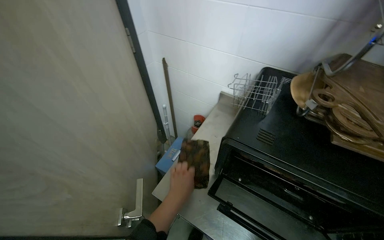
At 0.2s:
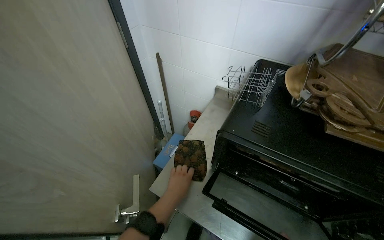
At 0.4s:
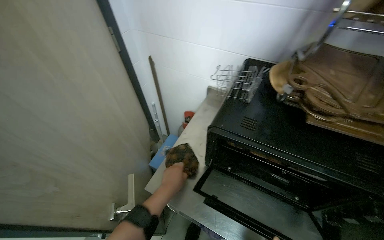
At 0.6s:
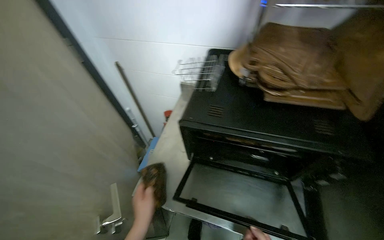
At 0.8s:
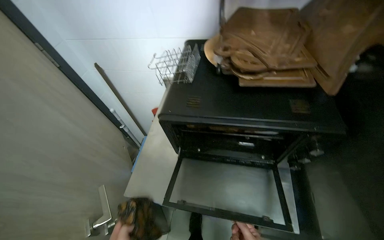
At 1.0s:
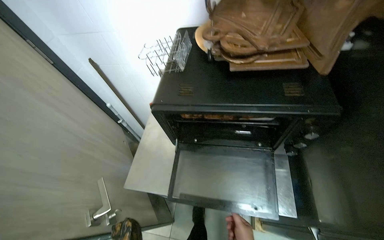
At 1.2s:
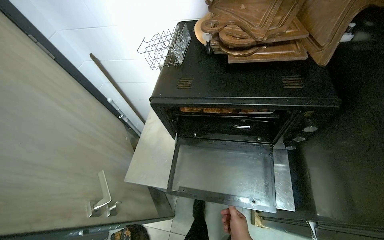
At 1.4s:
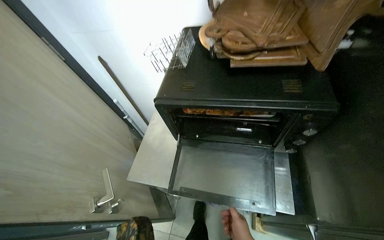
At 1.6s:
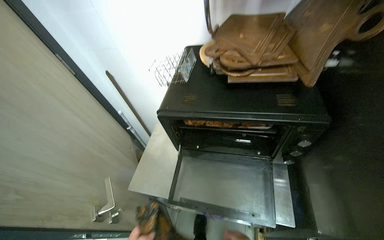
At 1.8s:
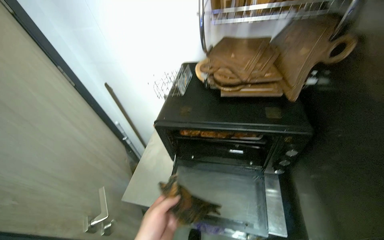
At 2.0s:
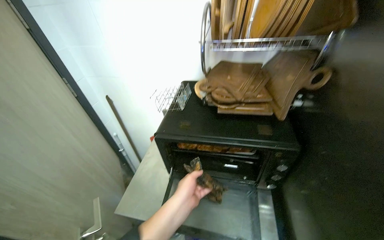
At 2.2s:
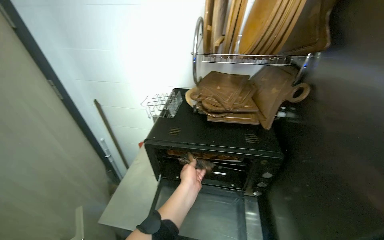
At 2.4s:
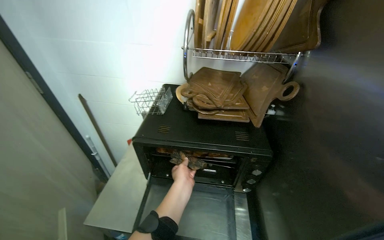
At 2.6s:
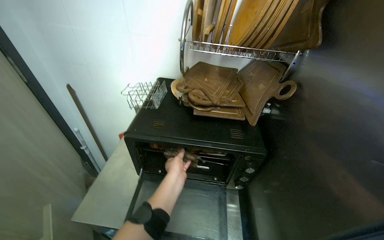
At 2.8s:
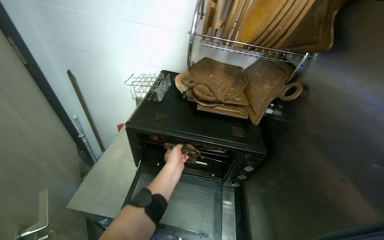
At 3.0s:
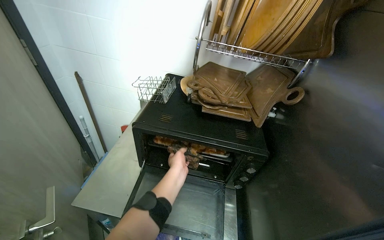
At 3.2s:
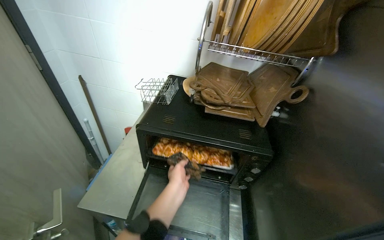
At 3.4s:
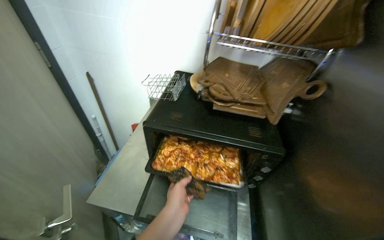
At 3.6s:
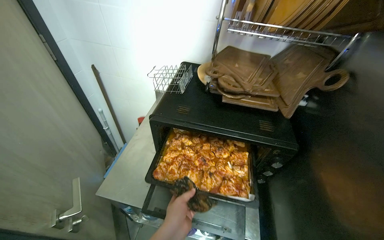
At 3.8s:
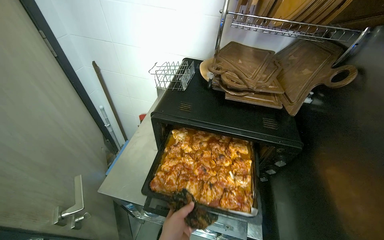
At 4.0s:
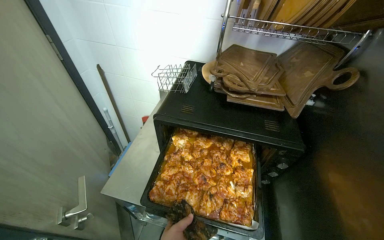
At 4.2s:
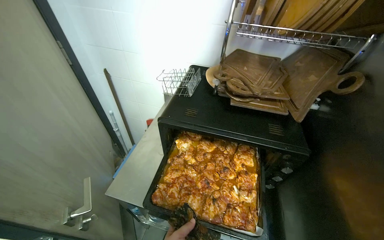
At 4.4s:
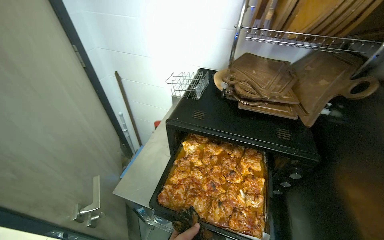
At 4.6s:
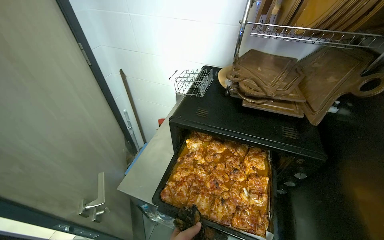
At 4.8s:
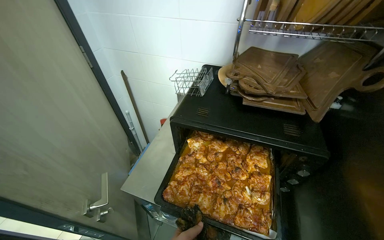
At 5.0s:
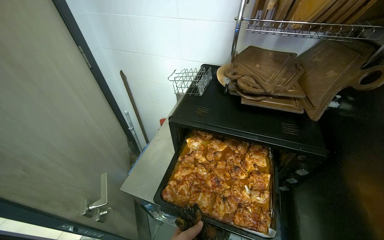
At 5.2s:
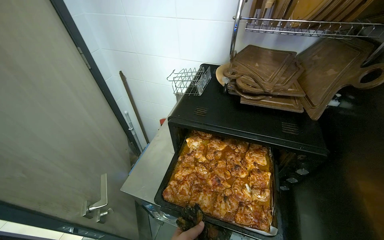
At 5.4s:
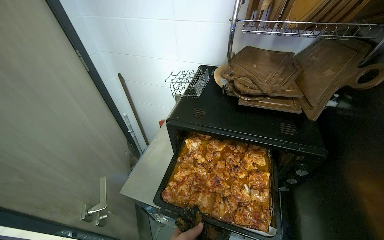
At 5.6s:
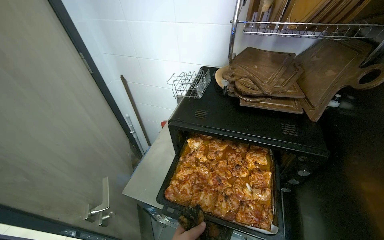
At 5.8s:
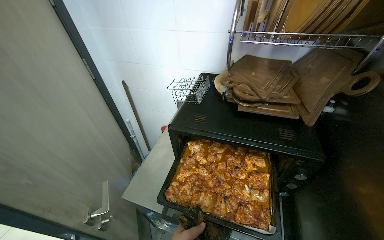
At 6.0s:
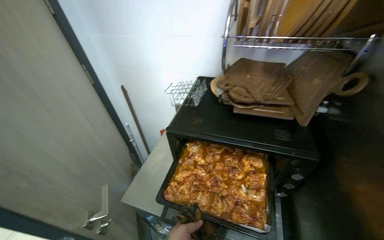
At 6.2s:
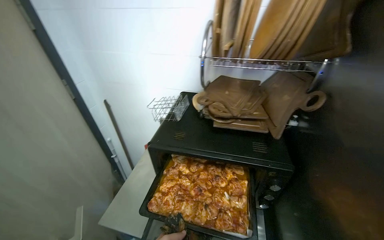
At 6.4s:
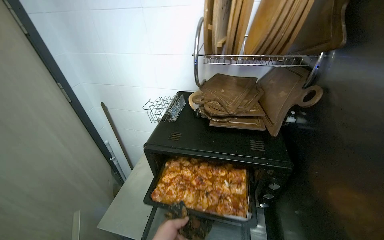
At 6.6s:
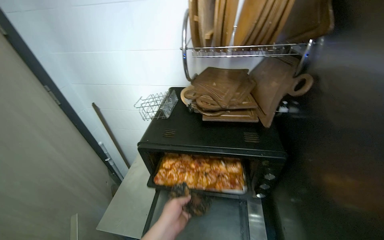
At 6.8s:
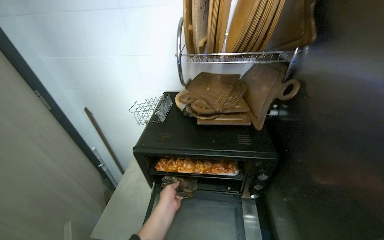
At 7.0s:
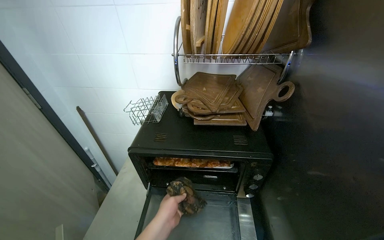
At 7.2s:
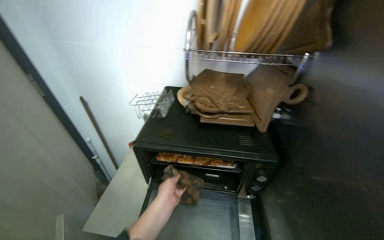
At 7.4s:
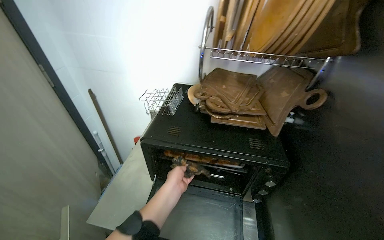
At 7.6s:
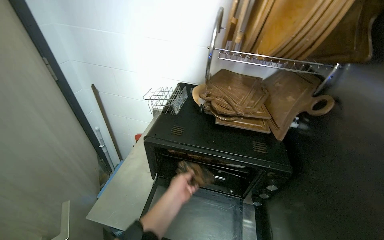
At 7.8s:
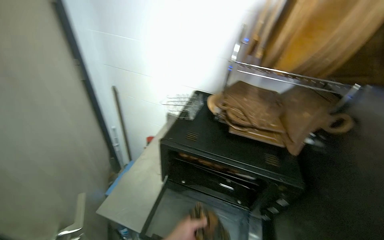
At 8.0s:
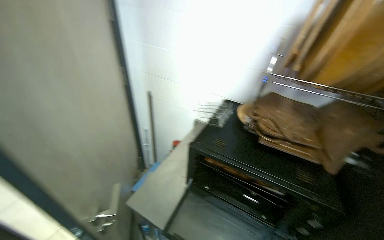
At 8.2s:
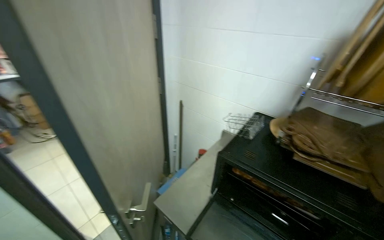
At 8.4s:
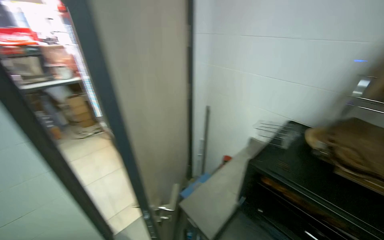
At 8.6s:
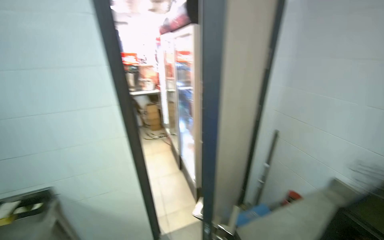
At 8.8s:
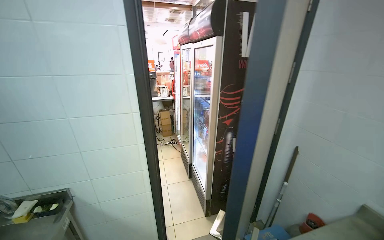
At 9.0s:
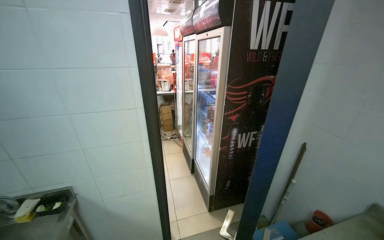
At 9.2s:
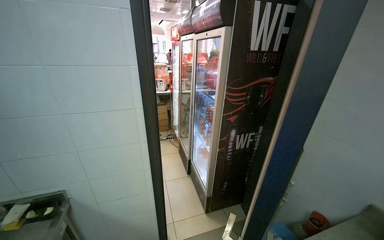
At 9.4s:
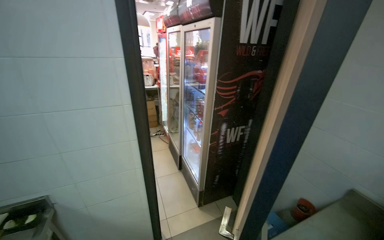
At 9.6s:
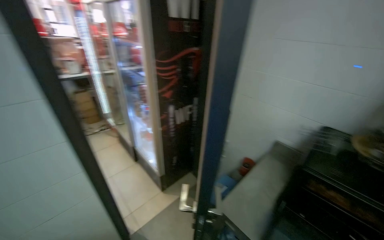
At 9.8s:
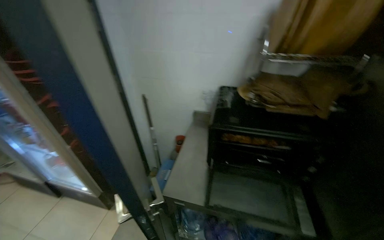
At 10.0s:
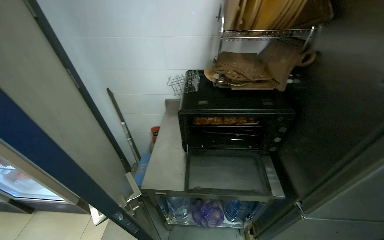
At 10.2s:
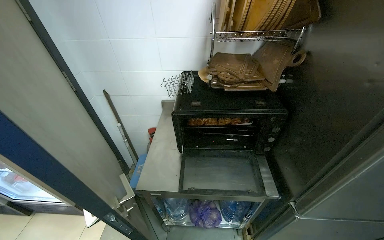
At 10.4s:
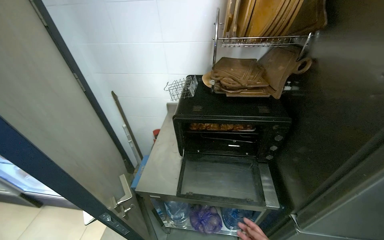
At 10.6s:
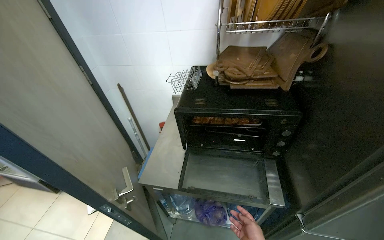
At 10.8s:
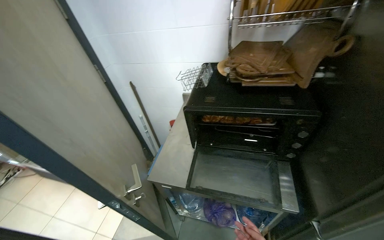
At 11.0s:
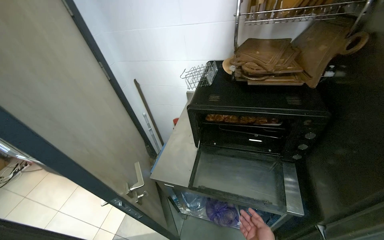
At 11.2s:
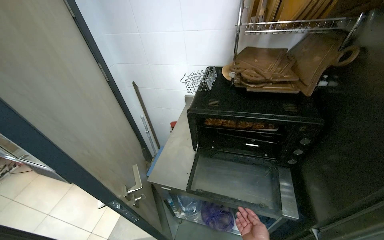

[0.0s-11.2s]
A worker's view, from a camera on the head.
Job: cooking food.
The whole recording: Checking and adjusting food in oven. The worker opens the oven, pulls out a tray of food, checks it, and places it back inside.
8.0s to 9.6s: The view swings roughly 15 degrees to the left.
9.6s to 11.2s: The head turns to the right by some 30 degrees.

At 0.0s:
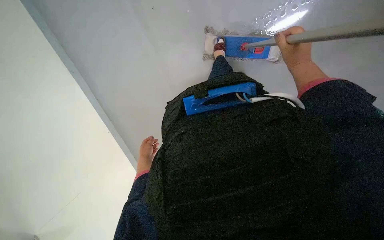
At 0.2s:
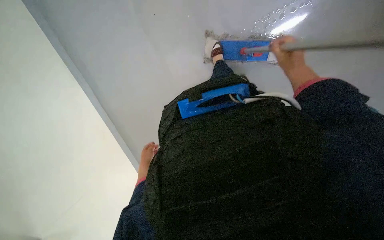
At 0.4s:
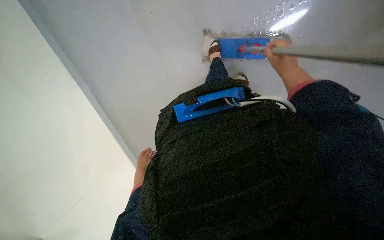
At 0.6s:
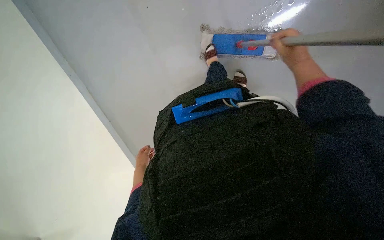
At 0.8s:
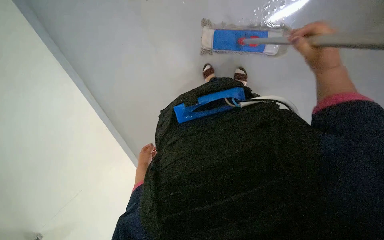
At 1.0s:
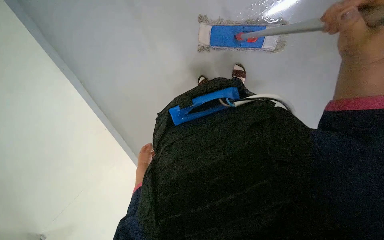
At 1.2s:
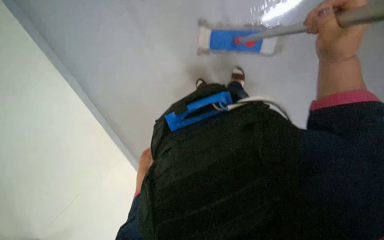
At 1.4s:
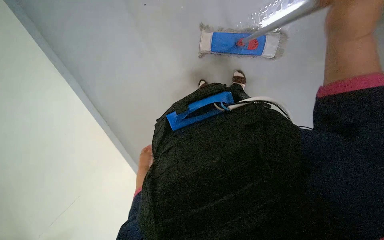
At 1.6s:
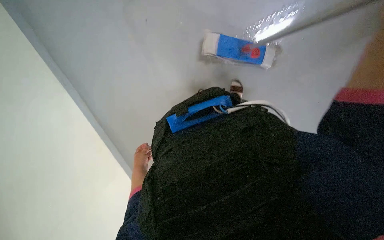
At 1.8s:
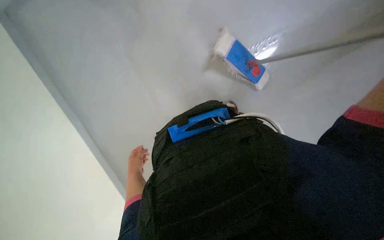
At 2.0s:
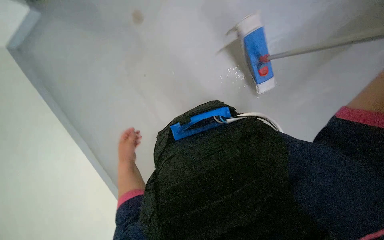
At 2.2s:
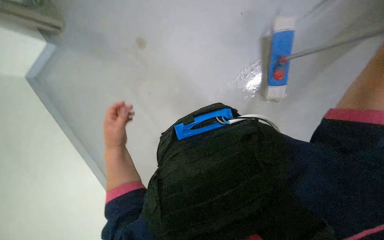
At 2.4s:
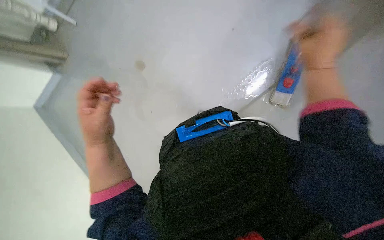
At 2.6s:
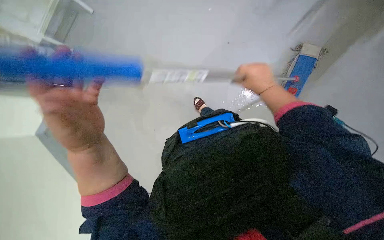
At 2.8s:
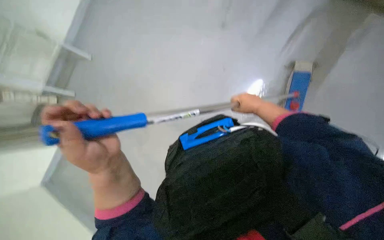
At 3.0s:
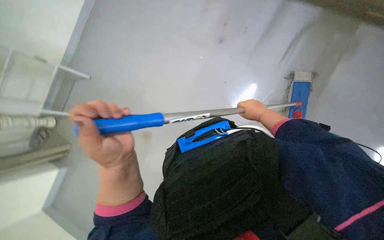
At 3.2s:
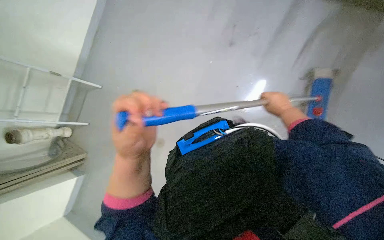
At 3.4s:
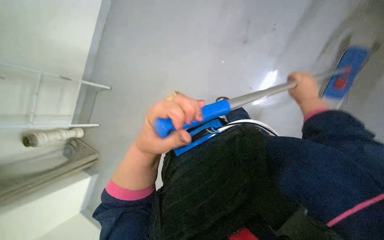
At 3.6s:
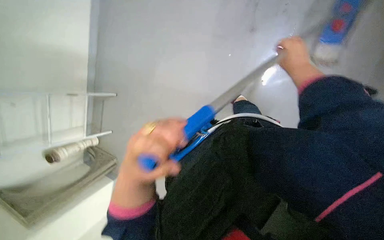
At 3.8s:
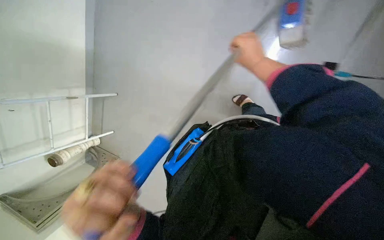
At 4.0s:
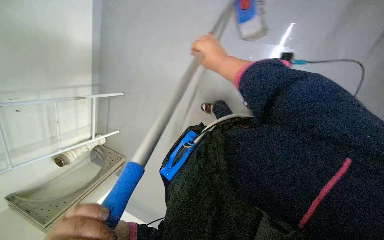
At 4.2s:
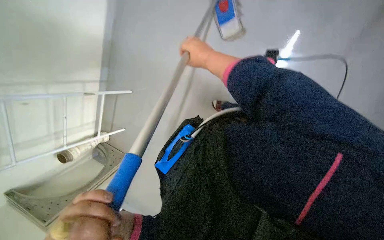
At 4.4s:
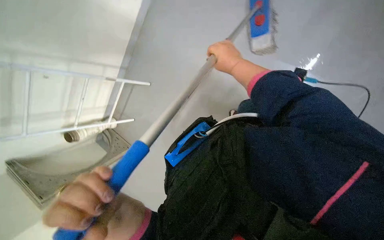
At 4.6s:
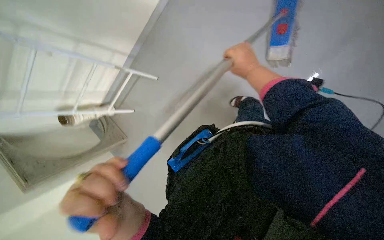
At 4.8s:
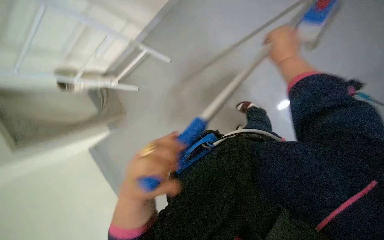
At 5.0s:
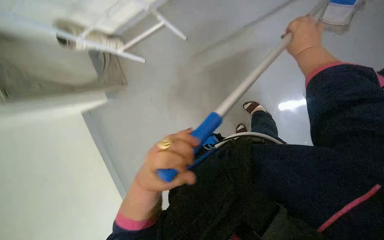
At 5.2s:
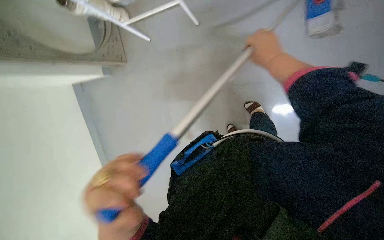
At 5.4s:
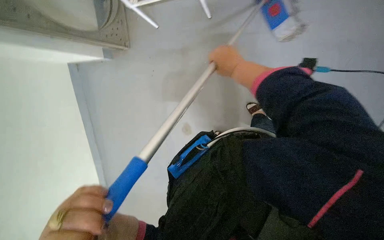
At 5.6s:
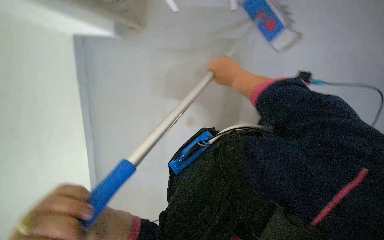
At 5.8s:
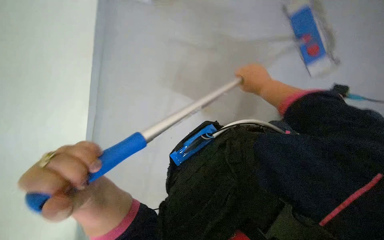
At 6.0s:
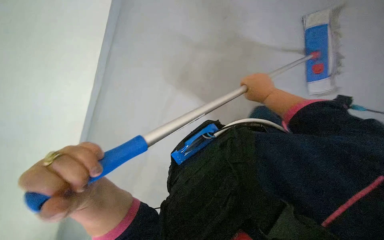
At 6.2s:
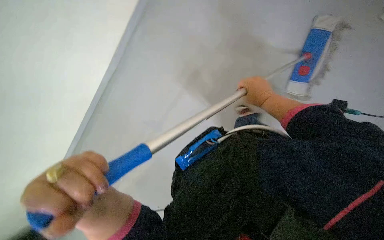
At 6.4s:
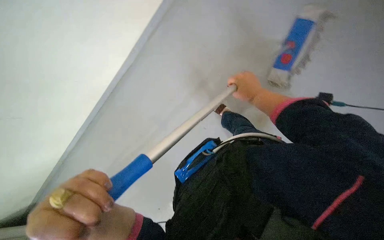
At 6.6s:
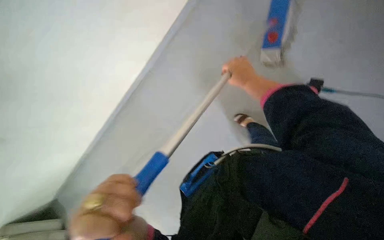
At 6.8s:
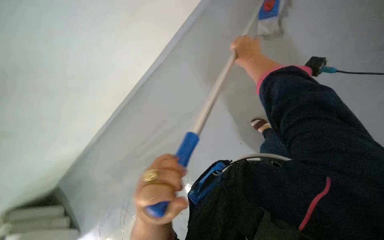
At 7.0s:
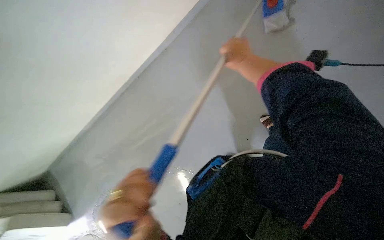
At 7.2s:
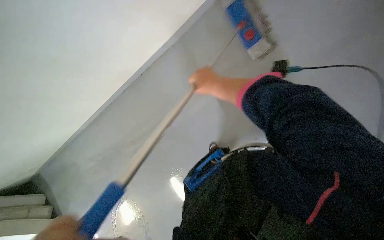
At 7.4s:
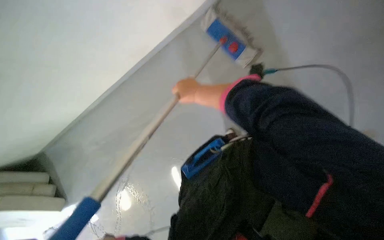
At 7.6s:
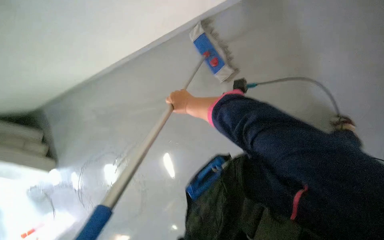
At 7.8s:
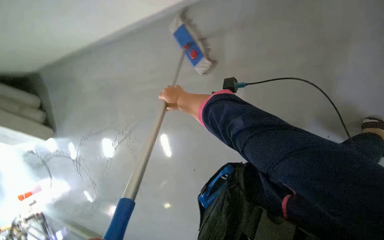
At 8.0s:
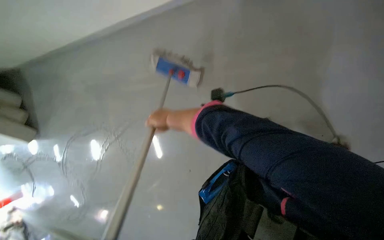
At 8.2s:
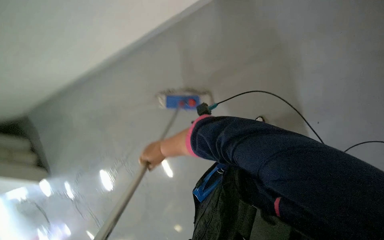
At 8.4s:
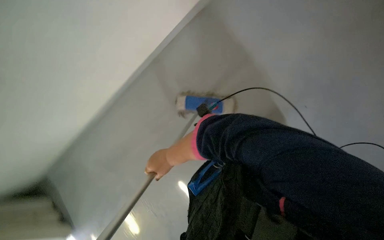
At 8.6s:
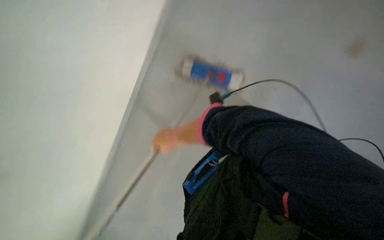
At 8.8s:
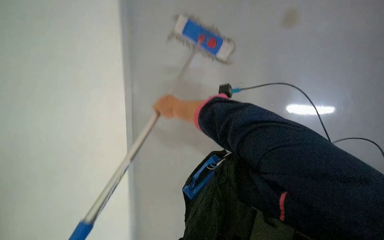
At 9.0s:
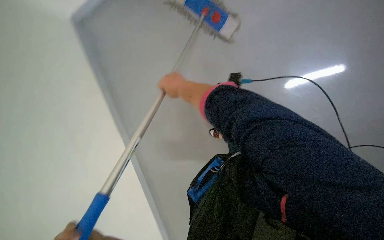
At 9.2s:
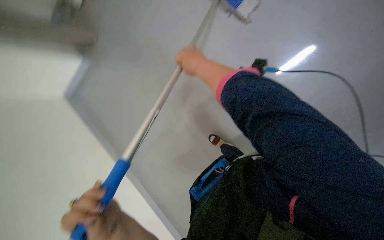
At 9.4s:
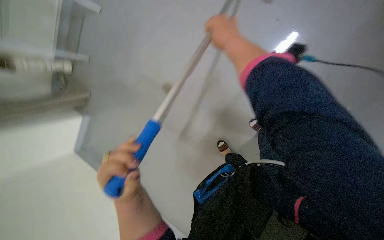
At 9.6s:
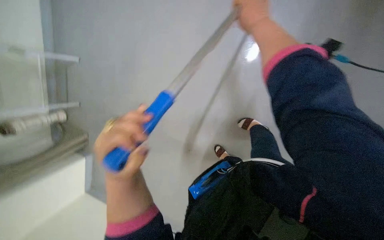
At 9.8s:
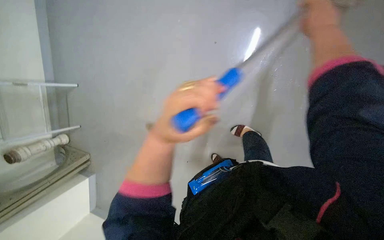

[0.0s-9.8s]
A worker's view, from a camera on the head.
Job: mopping floor.
The whole recording: Mopping the floor. The worker mops the floor with a flat mop, moving across different areas of the room.
0.0s to 1.4s: The left hand goes farther from the camera and returns, approximately 15 cm each way.
1.4s to 2.8s: The view tilts some 20 degrees upward. The left hand is displaced nearer to the camera and up the picture by approximately 40 cm.
2.8s to 4.2s: The right hand travels to the left and up the picture by approximately 30 cm.
4.2s to 5.6s: The view tips downward by approximately 25 degrees. Everything in view rotates some 65 degrees clockwise.
5.6s to 7.0s: The wearer looks approximately 20 degrees further downward.
7.0s to 8.4s: The head rotates about 20 degrees to the right. The view tilts some 10 degrees upward. The right hand heads down the picture and to the left, covering approximately 30 cm.
8.4s to 9.8s: The camera pitches downward, by some 15 degrees.
